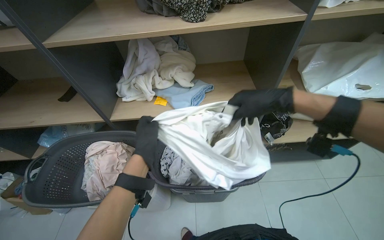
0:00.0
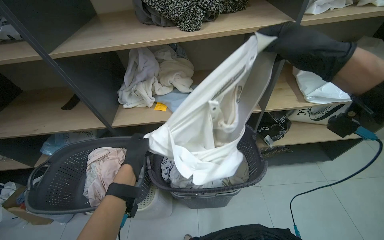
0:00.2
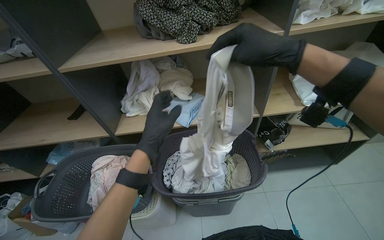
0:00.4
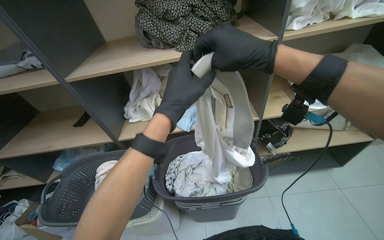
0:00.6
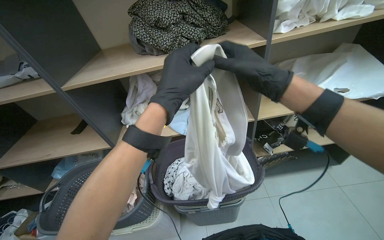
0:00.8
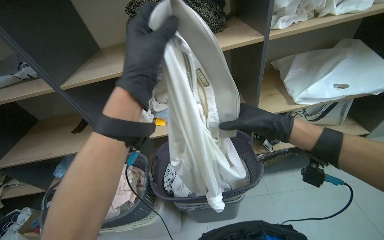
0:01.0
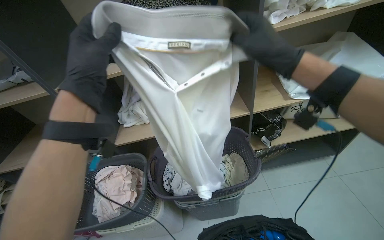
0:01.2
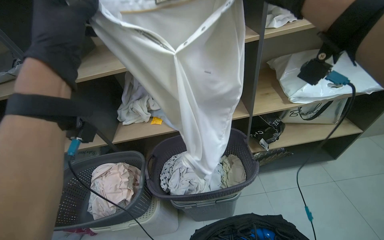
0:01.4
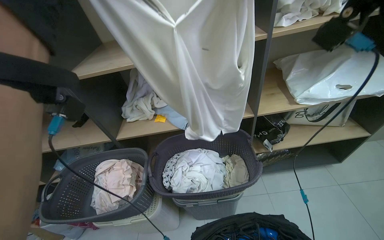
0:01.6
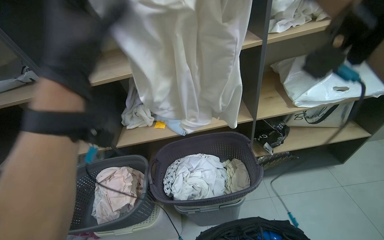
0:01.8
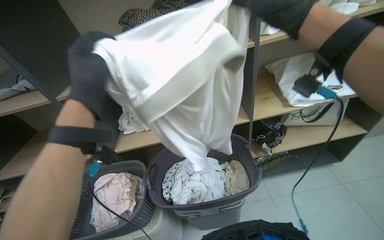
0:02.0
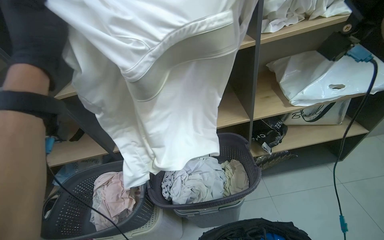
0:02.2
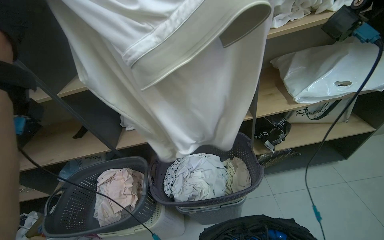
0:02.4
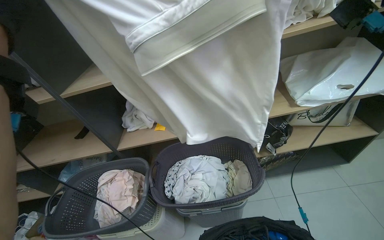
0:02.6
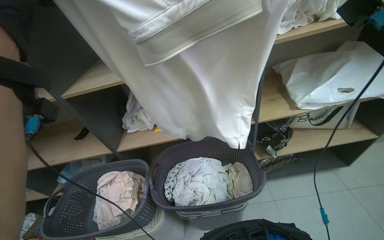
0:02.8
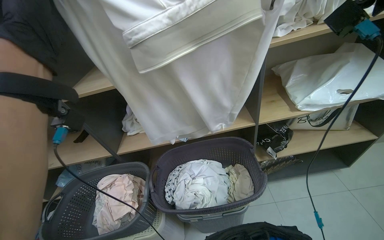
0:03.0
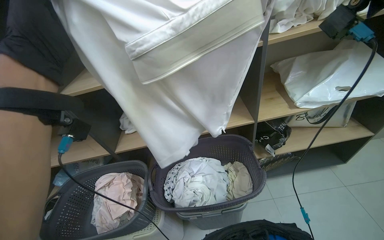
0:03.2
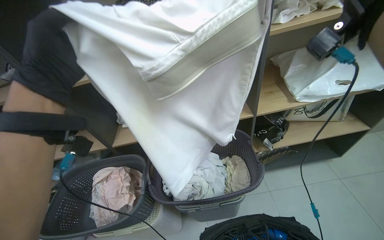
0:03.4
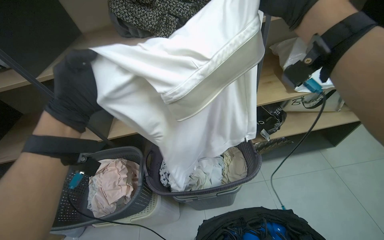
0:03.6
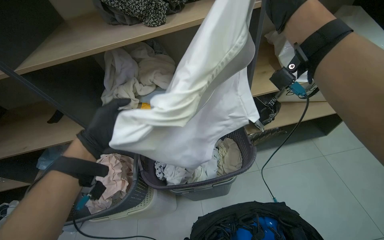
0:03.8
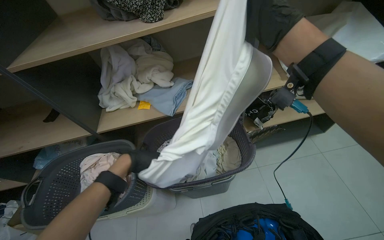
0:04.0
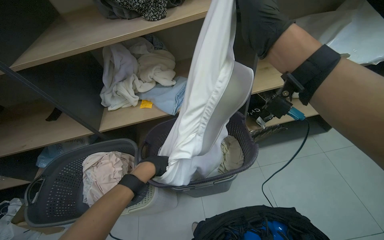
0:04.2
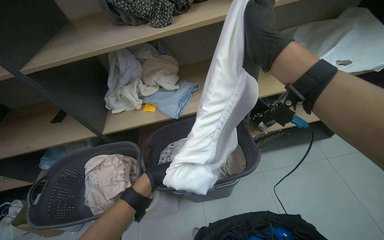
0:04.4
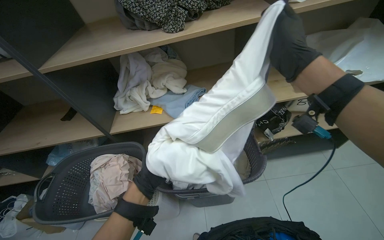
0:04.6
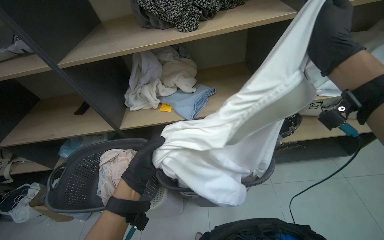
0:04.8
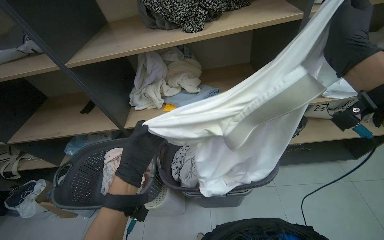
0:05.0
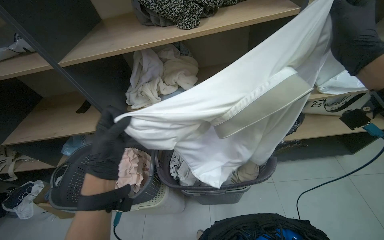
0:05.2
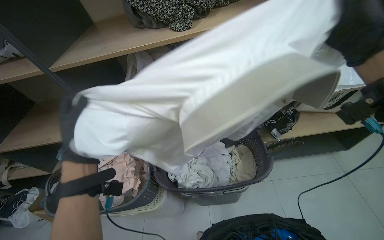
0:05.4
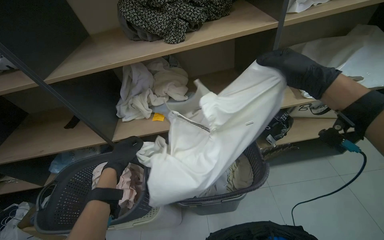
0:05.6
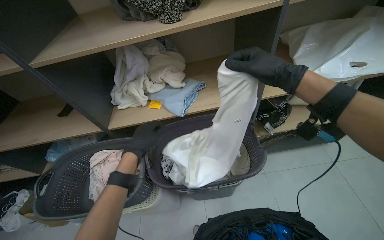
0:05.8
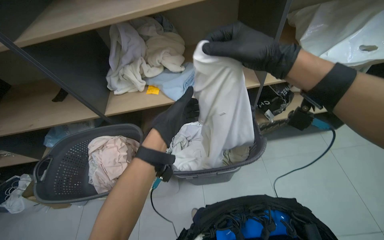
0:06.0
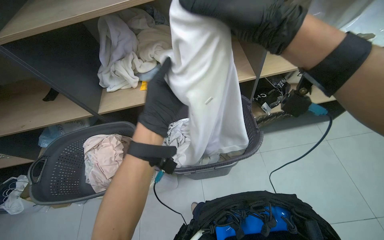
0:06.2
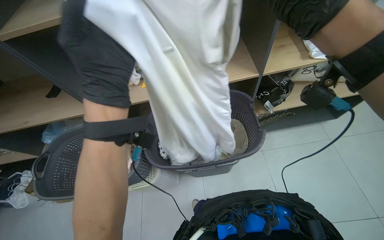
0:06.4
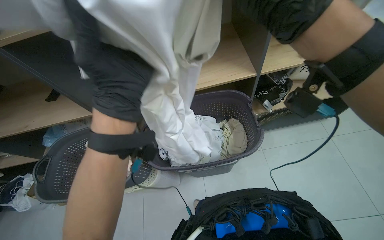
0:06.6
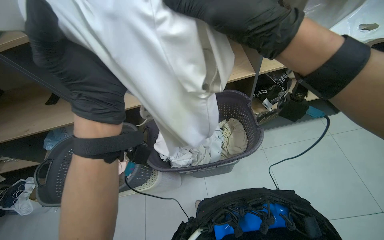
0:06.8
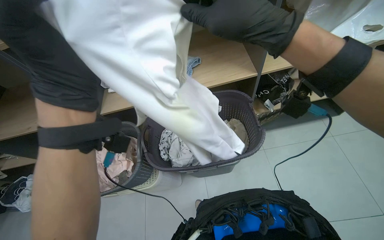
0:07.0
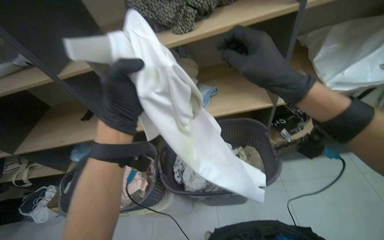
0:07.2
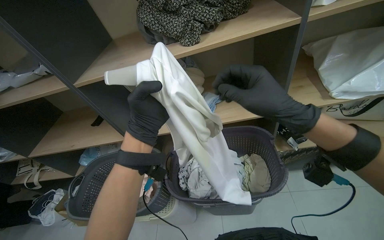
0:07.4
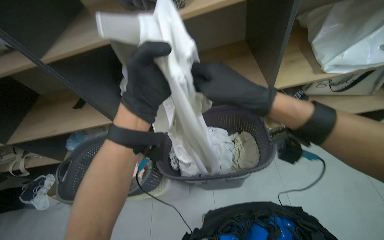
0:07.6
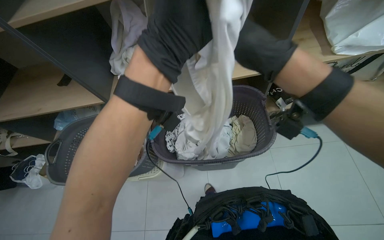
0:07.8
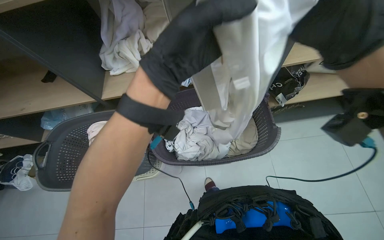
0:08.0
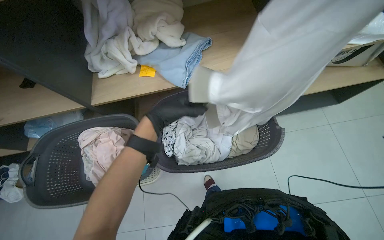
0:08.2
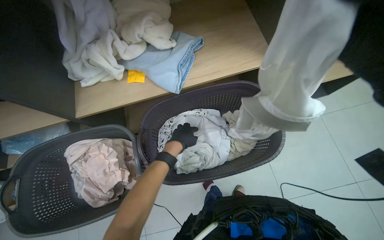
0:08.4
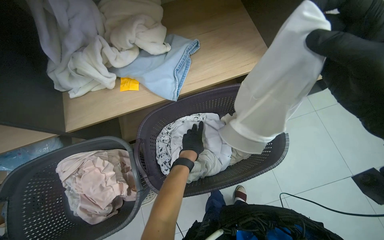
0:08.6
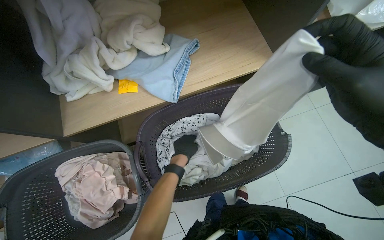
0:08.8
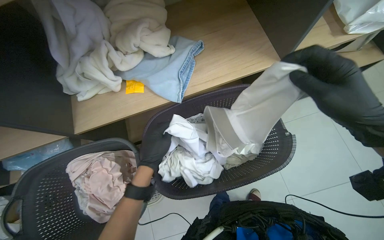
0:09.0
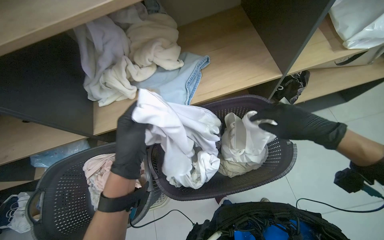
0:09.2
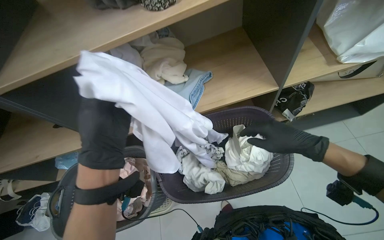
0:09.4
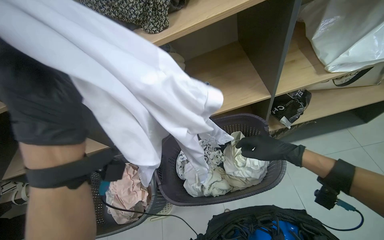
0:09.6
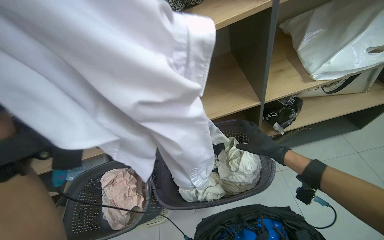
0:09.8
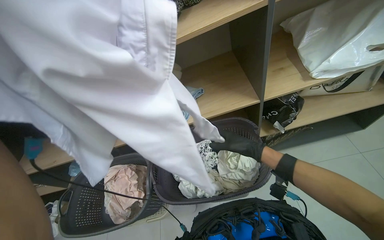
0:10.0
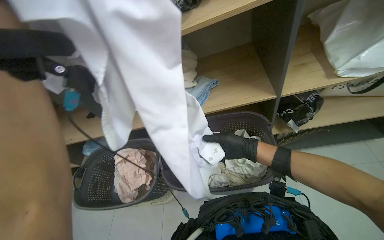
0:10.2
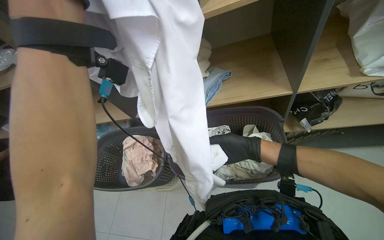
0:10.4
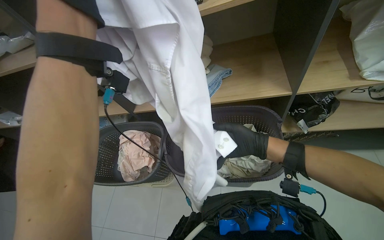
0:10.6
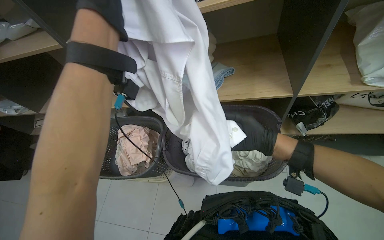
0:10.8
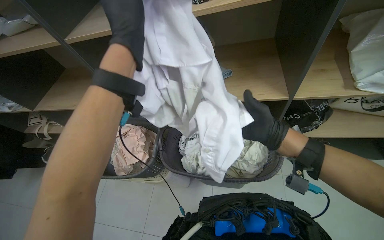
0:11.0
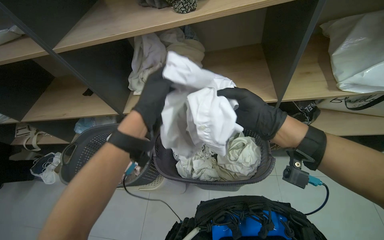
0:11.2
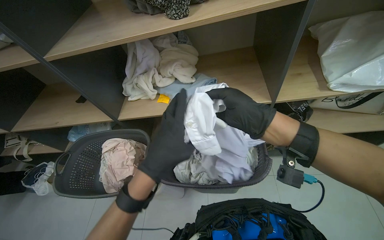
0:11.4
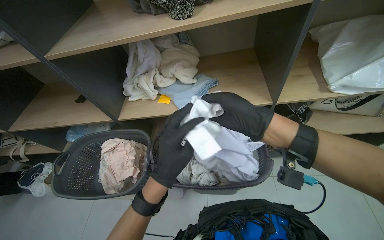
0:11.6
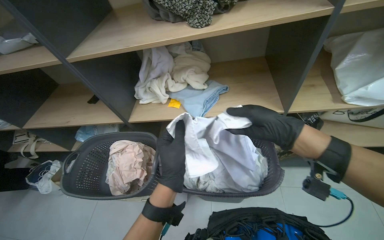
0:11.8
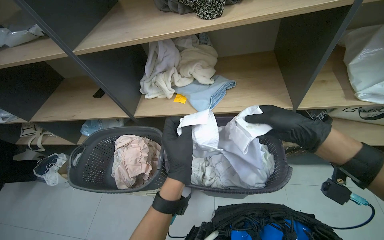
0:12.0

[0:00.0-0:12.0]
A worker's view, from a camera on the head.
Job: managing laundry.
The whole recording: Processing and organizing laundry. The worker removes clothes from dryers, cleans lint filters, transfers laundry between machines, and places clothes in basket.
0:00.0 to 0:01.6: The right hand goes up and down the picture, roughly 20 cm each way, reversing 2 times.
0:04.4 to 0:06.0: The right hand travels to the right and back again, about 15 cm each way.
0:06.0 to 0:07.6: The left hand moves nearer to the camera, roughly 10 cm, and travels to the left and back again, some 15 cm each way; the right hand travels to the right and back again, some 10 cm each way.
0:07.6 to 0:09.0: The camera pitches downward, by approximately 15 degrees. The left hand moves farther from the camera, about 30 cm.
0:09.0 to 0:10.4: The head turns to the left by some 25 degrees. The right hand moves farther from the camera and down the picture, about 15 cm.
0:10.4 to 0:12.0: The right hand moves nearer to the camera and up the picture, approximately 20 cm.

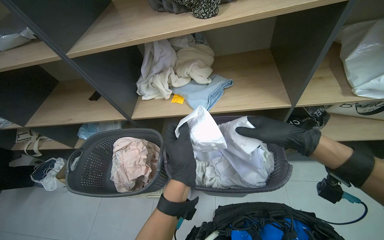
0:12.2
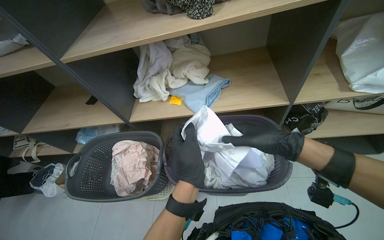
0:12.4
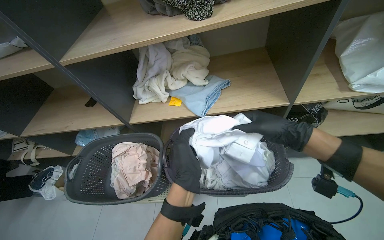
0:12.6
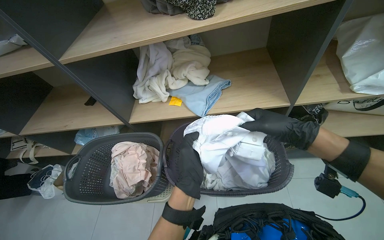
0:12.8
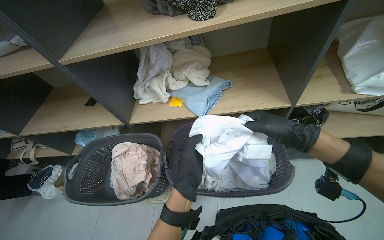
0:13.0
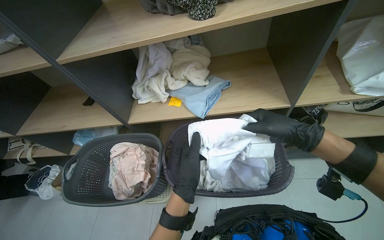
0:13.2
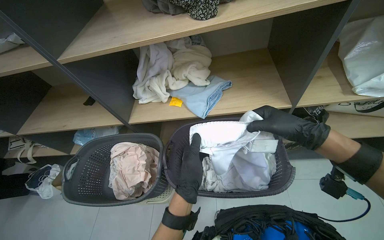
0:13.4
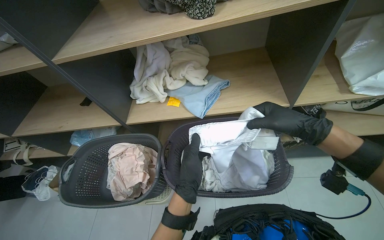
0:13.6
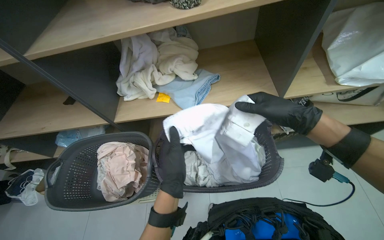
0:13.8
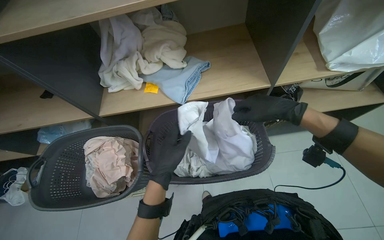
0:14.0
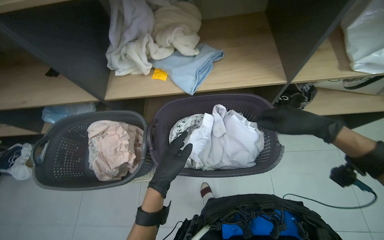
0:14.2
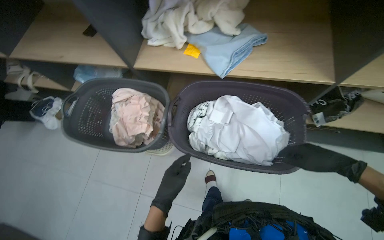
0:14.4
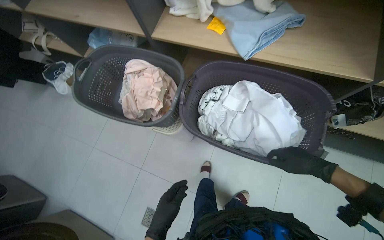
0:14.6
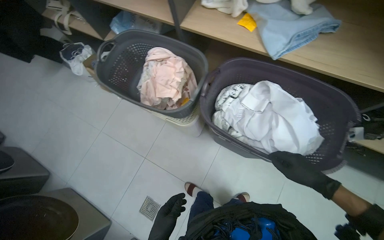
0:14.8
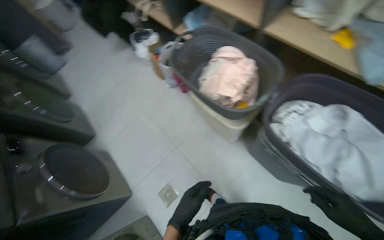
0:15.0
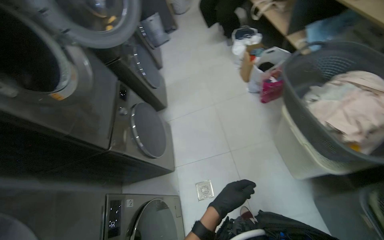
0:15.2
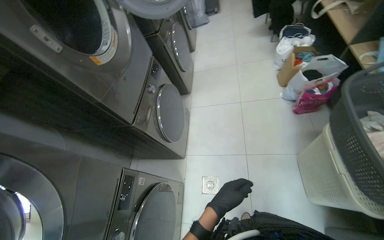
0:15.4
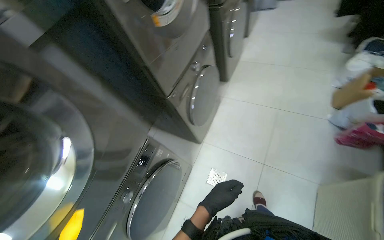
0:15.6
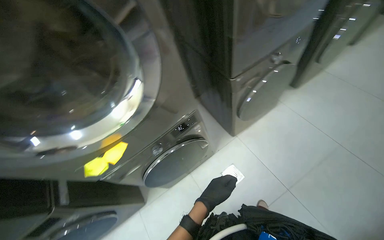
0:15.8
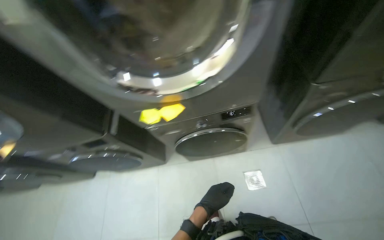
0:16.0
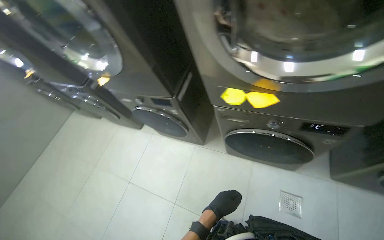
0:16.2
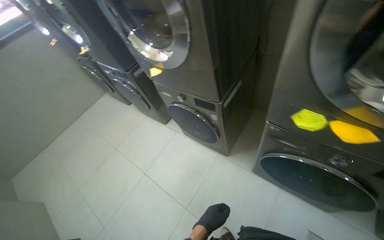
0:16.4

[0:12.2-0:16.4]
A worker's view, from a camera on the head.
Job: managing laundry.
The whole recording: Processing and organizing laundry. The worker removes clothes from dryers, cleans lint filters, transfers laundry between machines, and places clothes in basket.
0:12.2 to 0:13.6: The hands make small movements and keep their place.
0:13.6 to 0:15.0: The head rotates about 45 degrees to the left. The camera pitches downward, by about 20 degrees.
0:15.0 to 0:16.4: The camera is carried approximately 50 cm. The wearer's head swings approximately 165 degrees to the left. The camera pitches downward, by some 30 degrees.

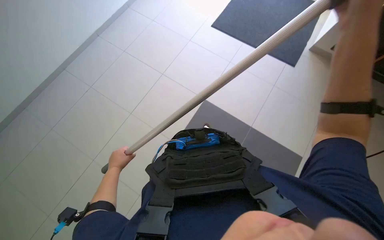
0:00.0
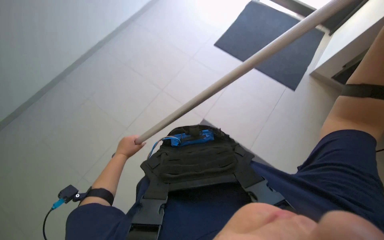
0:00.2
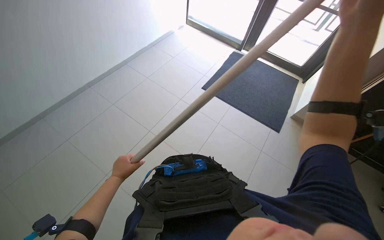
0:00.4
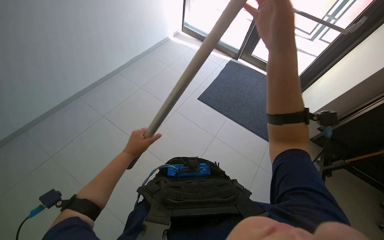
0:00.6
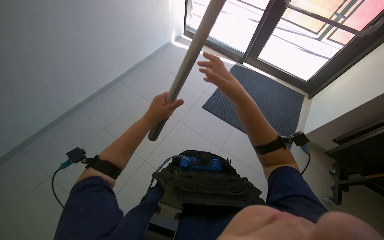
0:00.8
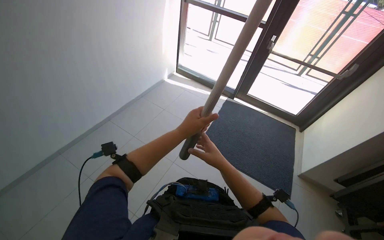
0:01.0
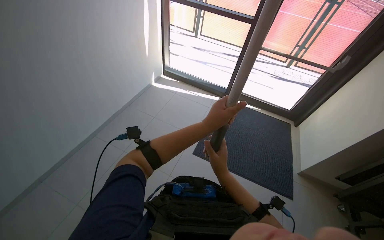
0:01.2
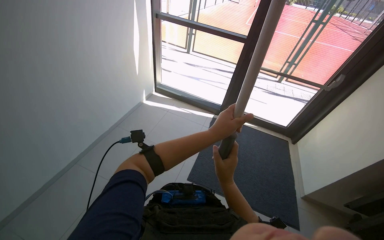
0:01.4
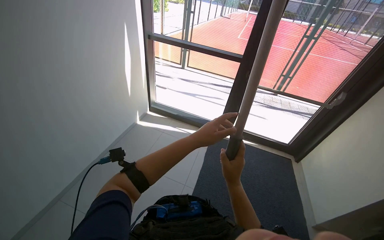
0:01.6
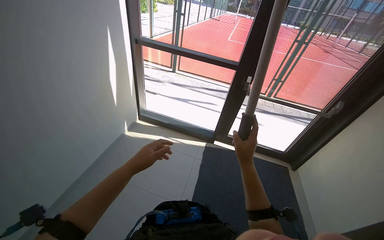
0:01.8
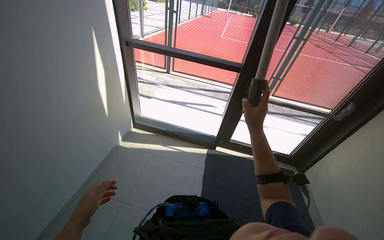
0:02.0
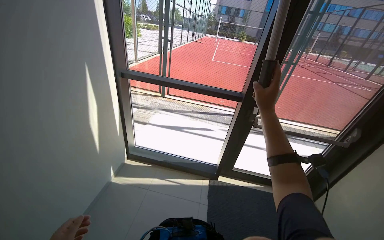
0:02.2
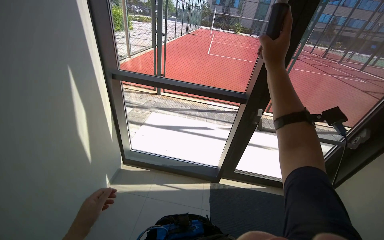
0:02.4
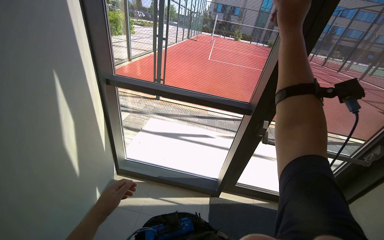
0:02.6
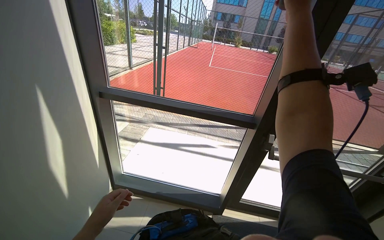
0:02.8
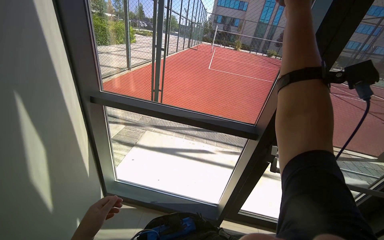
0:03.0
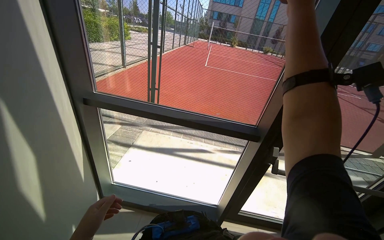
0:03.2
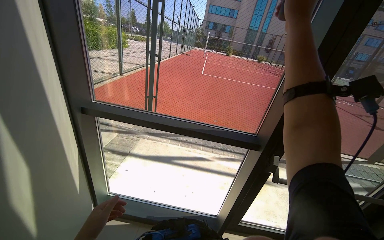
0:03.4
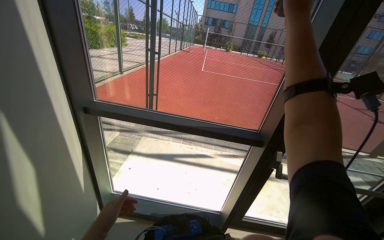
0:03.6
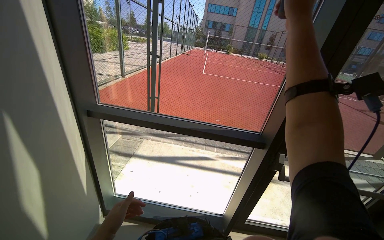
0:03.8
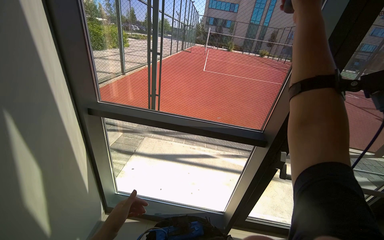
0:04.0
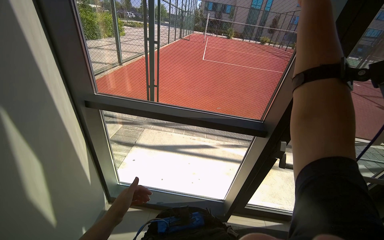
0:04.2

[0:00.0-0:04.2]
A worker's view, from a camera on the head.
Job: preparing cleaning supplies.
The whole recording: Preparing window cleaning tool. The worker adjusts and extends a squeegee pole.
0:00.0 to 0:01.4: The camera pitches upward, by about 35 degrees. The left hand shifts approximately 50 cm to the right and up the picture.
0:01.4 to 0:02.8: The camera travels about 1 m.
